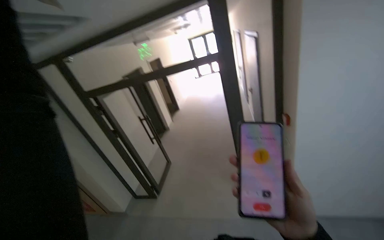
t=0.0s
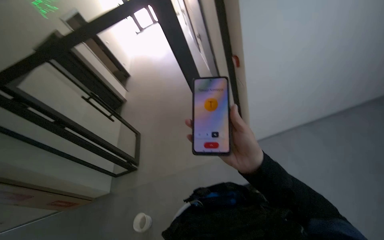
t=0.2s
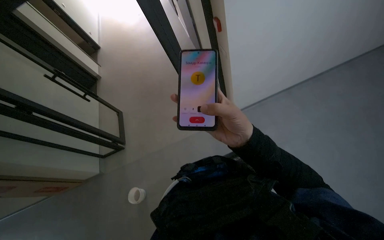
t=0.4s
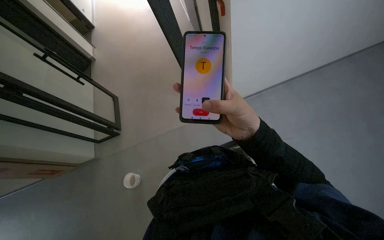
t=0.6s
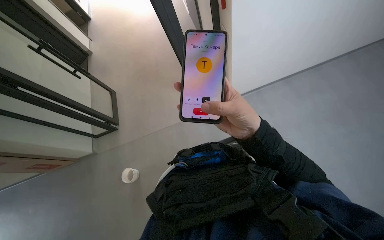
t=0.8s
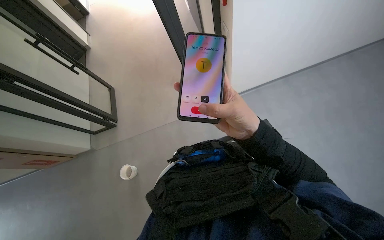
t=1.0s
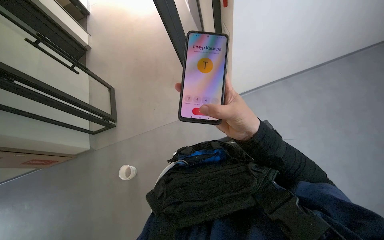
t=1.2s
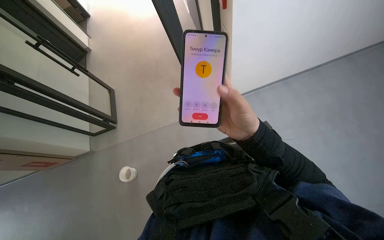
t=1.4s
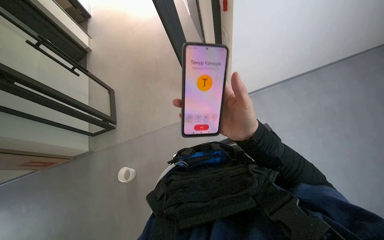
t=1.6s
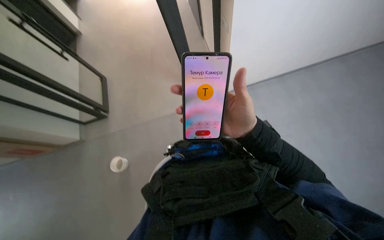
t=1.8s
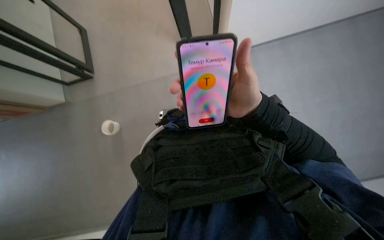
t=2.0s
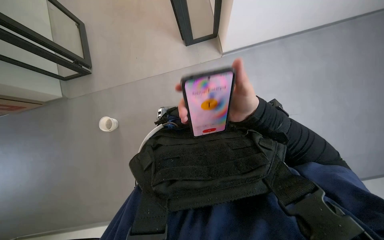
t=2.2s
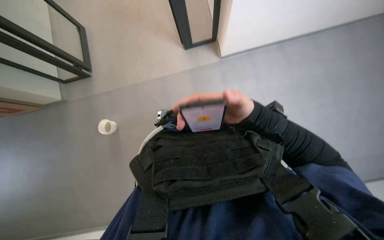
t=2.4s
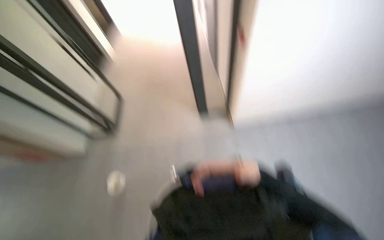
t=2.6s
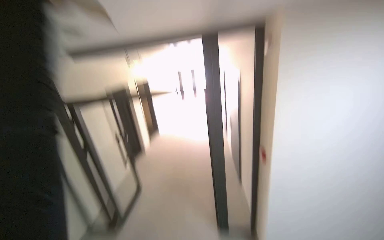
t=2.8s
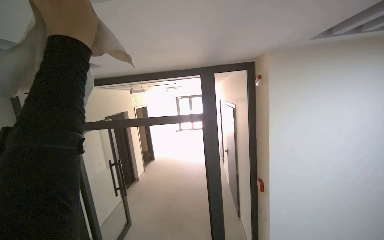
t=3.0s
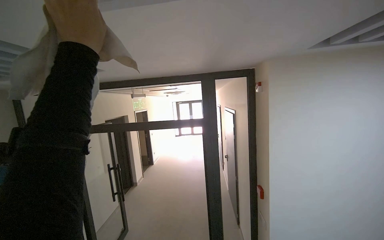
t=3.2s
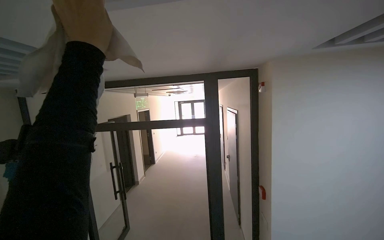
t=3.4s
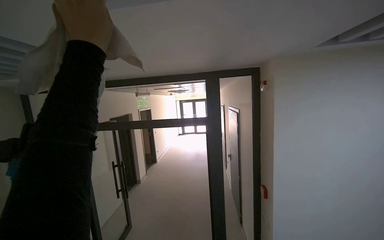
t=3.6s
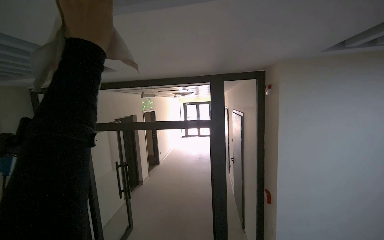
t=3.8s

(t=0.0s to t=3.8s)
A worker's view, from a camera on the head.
Job: wiping surfaces.
The whole recording: Wiping ceiling vents. The worker wipes the ceiling vents with a cloth.
t=0.0s - t=1.2s: The head rotates approximately 30 degrees to the right. The view tilts approximately 35 degrees downward.
t=2.6s - t=3.8s: The wearer looks approximately 35 degrees further upward.

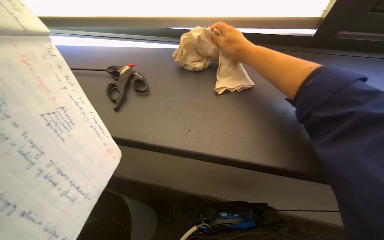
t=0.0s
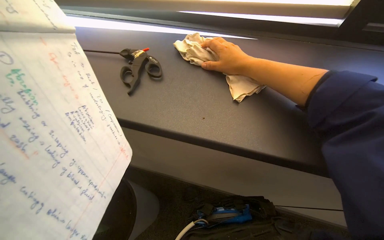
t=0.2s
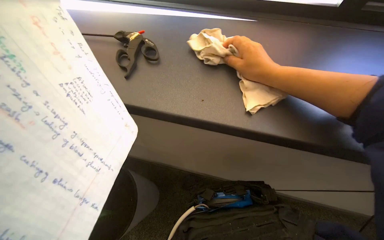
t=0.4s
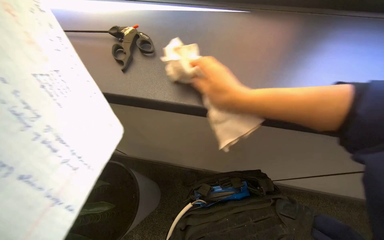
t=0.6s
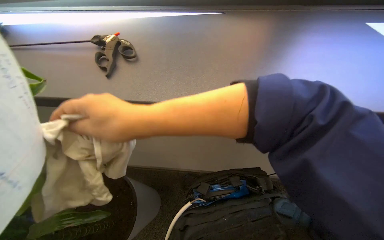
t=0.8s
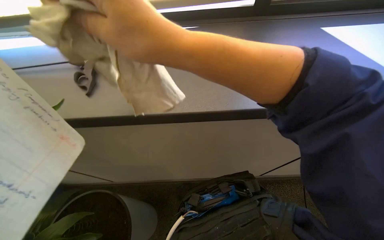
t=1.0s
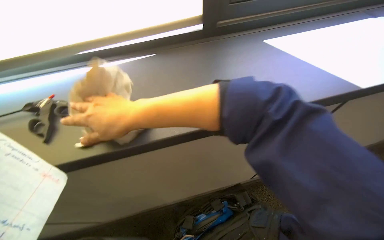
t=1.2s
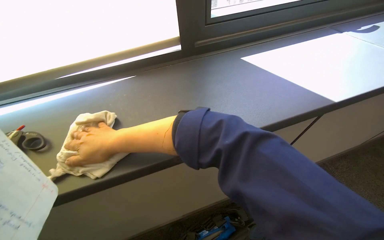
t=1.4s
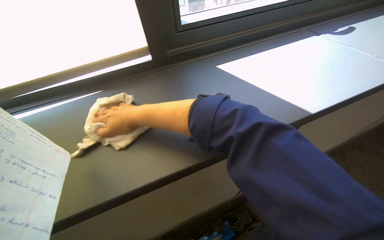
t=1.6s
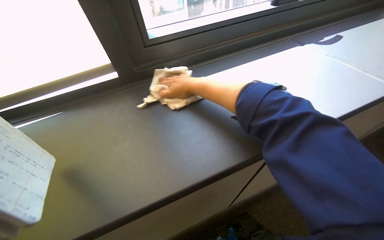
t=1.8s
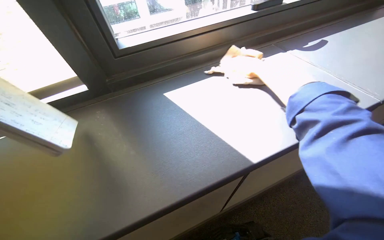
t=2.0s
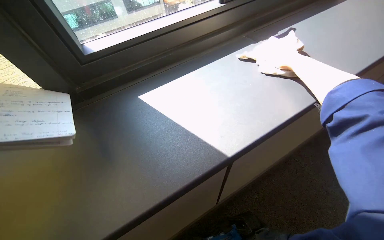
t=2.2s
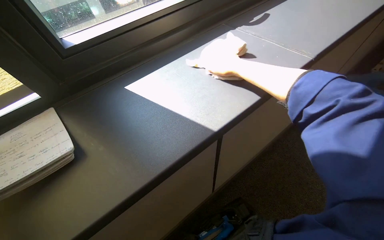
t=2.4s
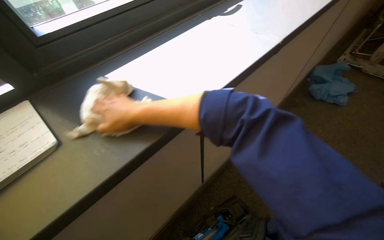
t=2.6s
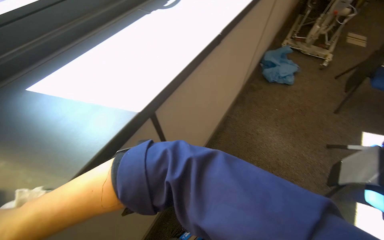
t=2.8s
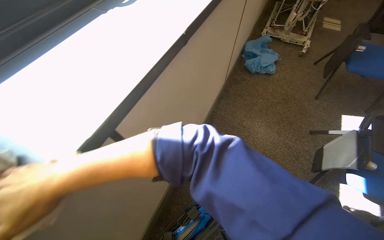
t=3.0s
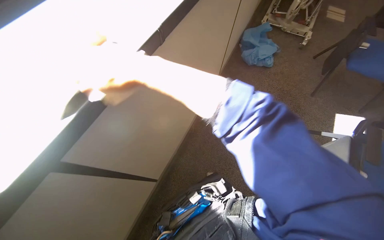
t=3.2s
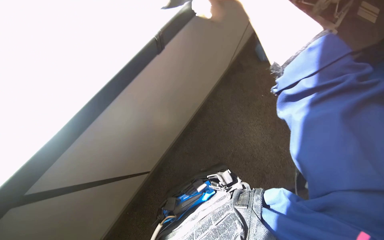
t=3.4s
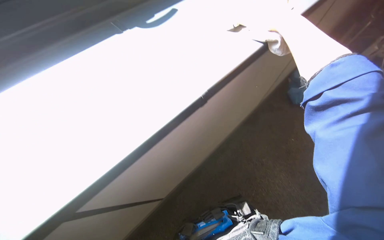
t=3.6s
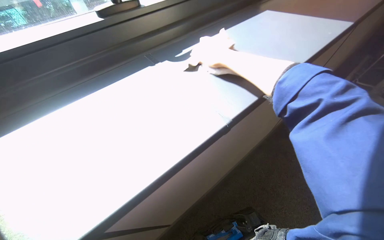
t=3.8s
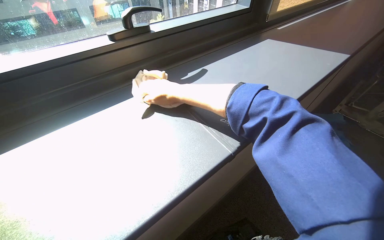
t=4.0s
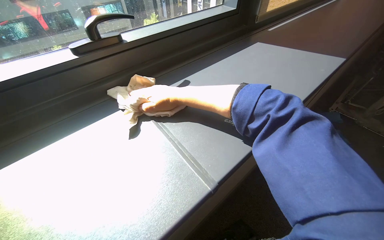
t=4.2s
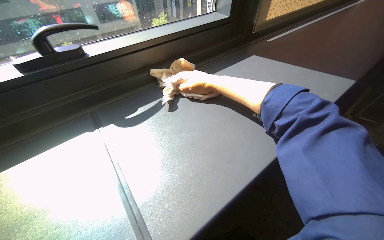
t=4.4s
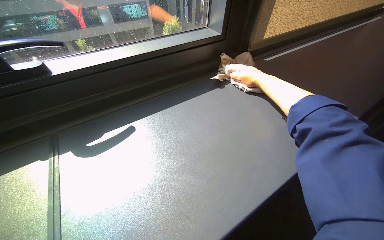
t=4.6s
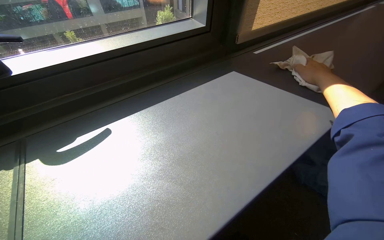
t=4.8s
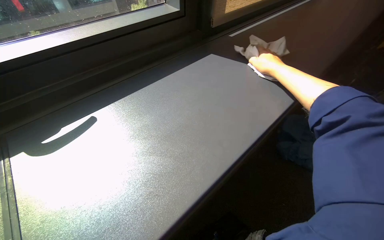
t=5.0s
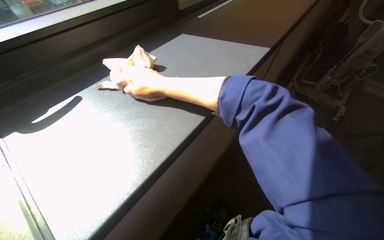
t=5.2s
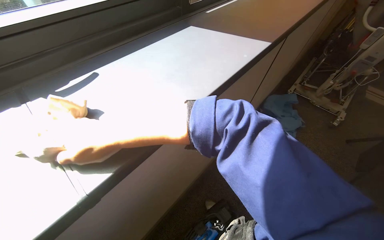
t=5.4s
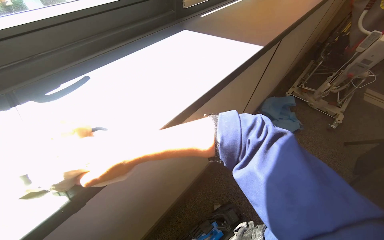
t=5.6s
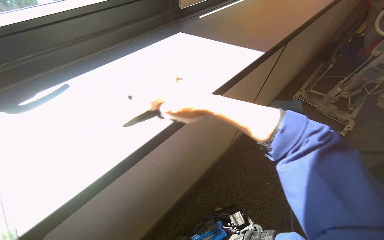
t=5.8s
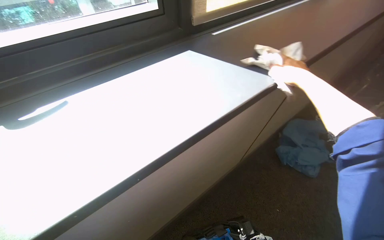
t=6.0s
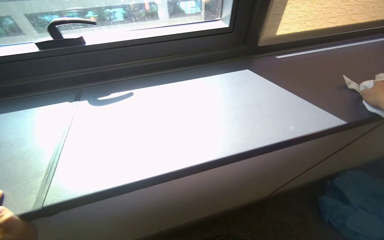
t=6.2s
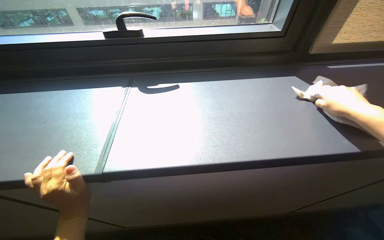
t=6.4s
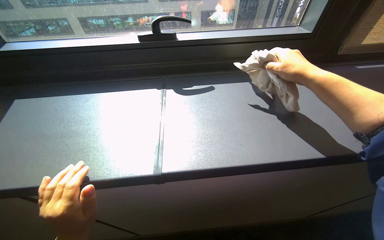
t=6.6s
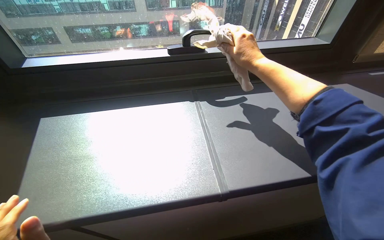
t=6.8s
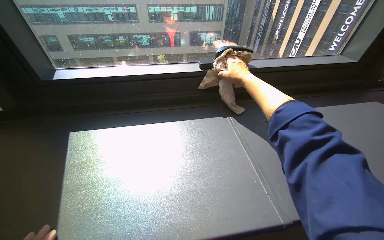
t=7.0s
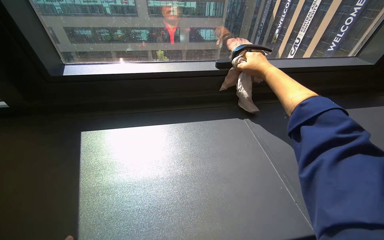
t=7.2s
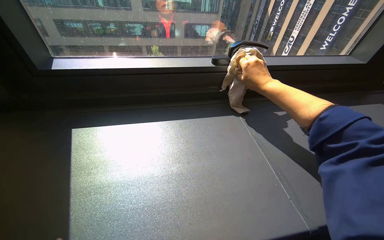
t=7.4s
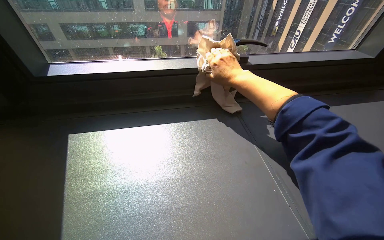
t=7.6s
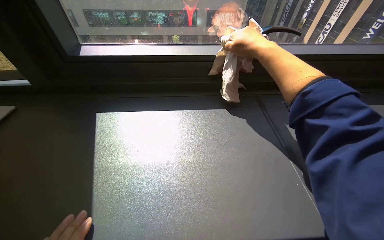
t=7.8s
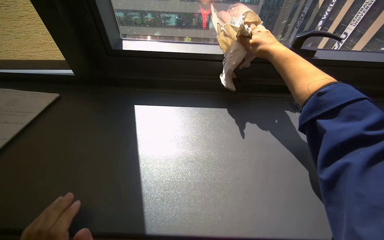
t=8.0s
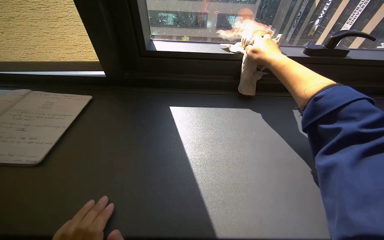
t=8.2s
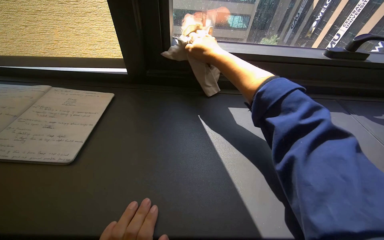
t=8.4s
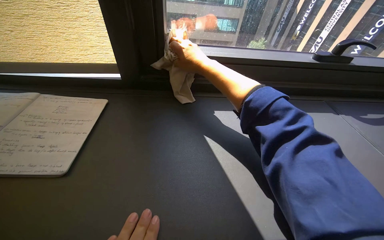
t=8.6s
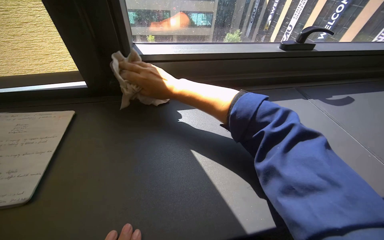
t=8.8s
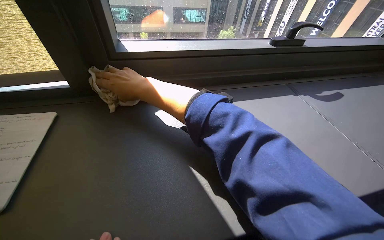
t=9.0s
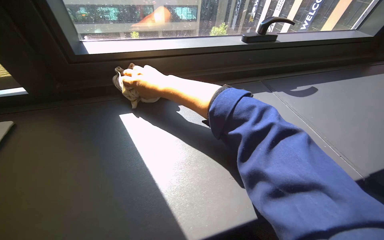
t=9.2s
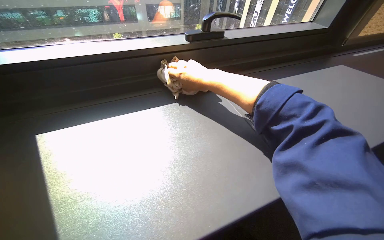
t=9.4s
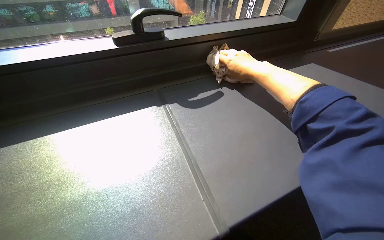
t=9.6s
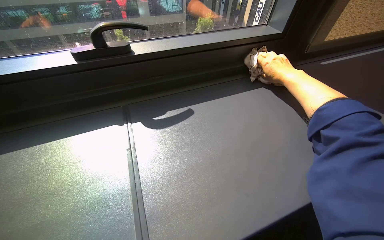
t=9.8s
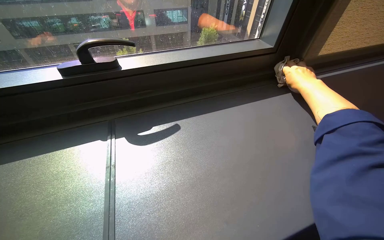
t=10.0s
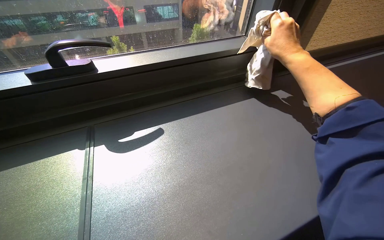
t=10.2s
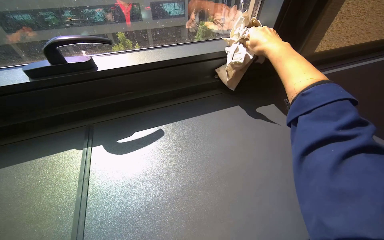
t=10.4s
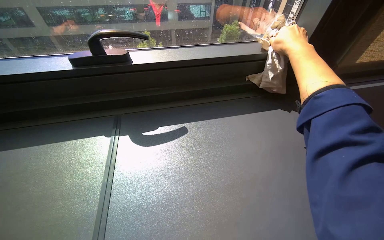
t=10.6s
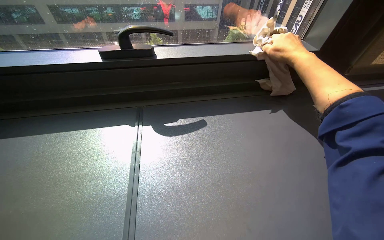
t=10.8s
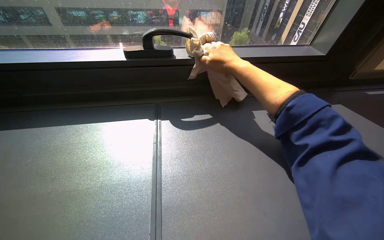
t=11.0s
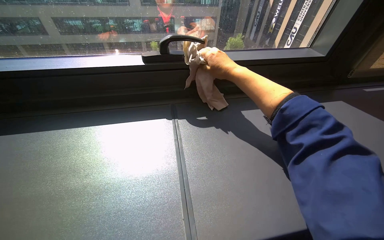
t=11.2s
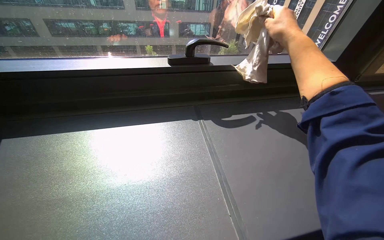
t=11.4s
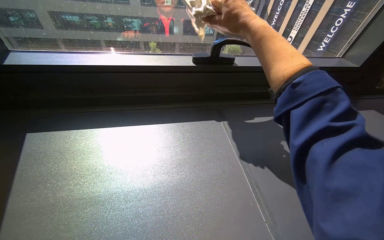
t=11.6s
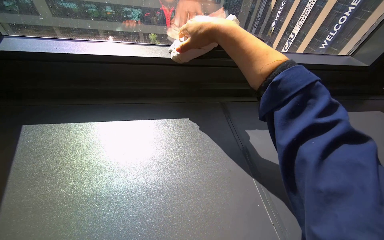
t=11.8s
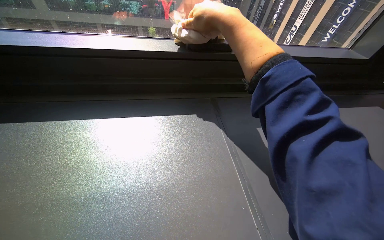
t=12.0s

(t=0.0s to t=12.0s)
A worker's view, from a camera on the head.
Job: wiping surfaces.
The whole recording: Wiping window area. The worker wipes the window sill, frame, and blind with a cloth.
t=0.0s - t=1.6s: The wearer looks approximately 35 degrees further to the right. The wearer looks some 15 degrees further downward.
t=1.6s - t=3.0s: The head turns to the right by about 35 degrees.
t=3.0s - t=4.4s: The head rotates about 30 degrees to the left. The camera pitches upward, by roughly 15 degrees.
t=7.6s - t=9.0s: The right hand shifts some 50 cm to the left.
t=9.0s - t=10.4s: The right hand is displaced to the right and up the picture by about 50 cm.

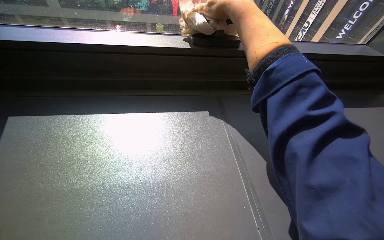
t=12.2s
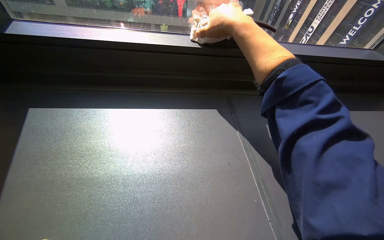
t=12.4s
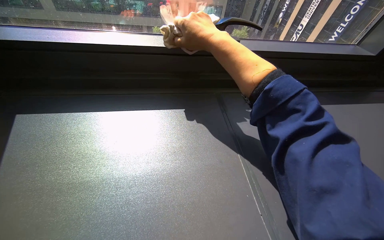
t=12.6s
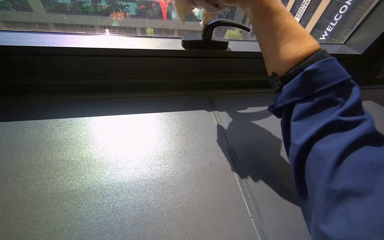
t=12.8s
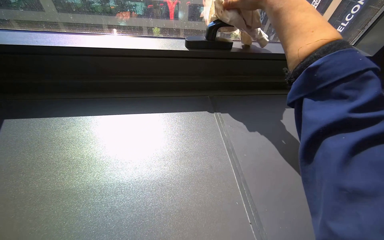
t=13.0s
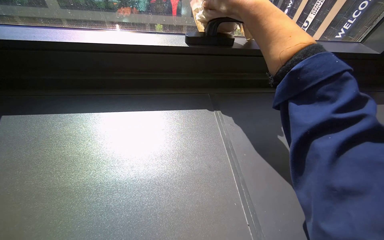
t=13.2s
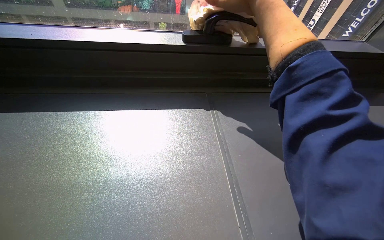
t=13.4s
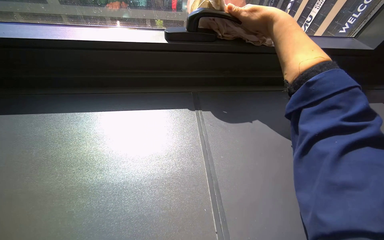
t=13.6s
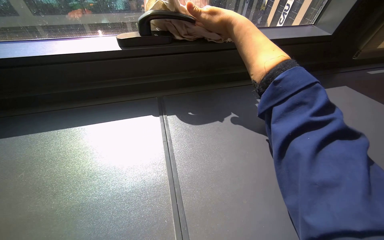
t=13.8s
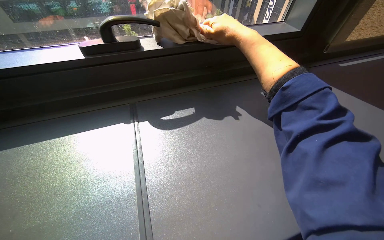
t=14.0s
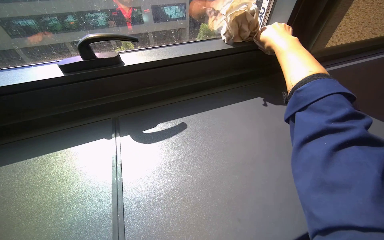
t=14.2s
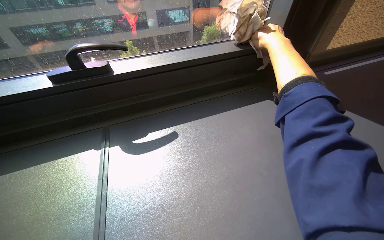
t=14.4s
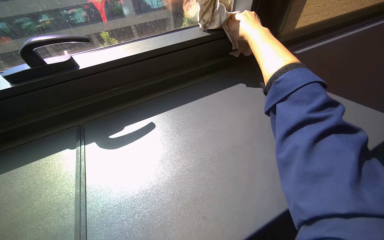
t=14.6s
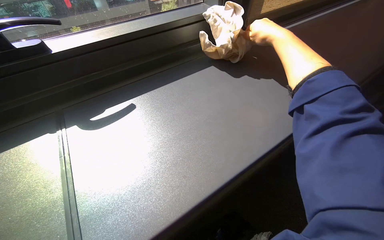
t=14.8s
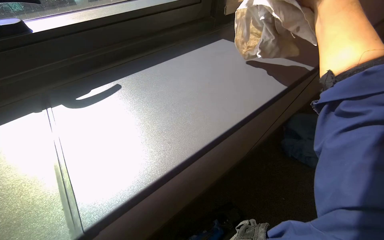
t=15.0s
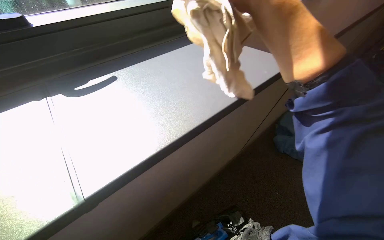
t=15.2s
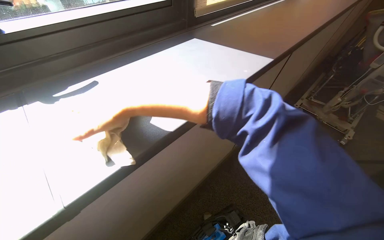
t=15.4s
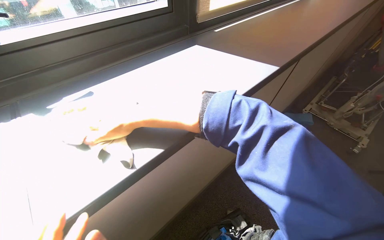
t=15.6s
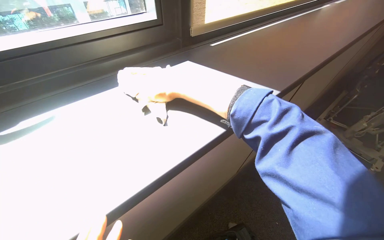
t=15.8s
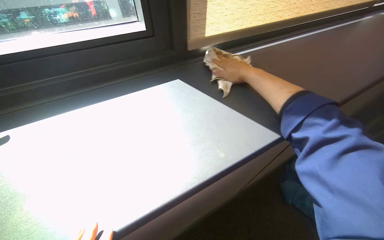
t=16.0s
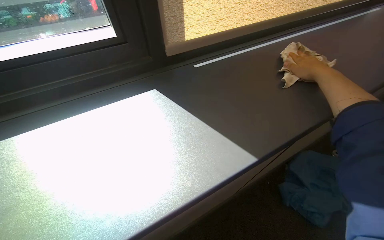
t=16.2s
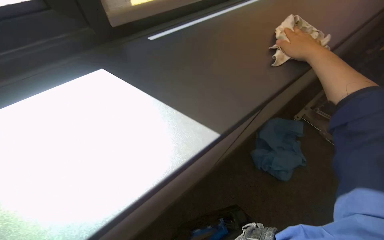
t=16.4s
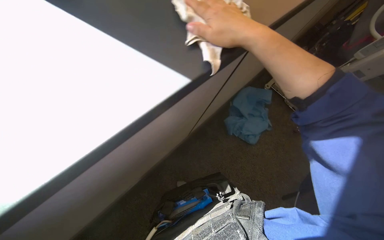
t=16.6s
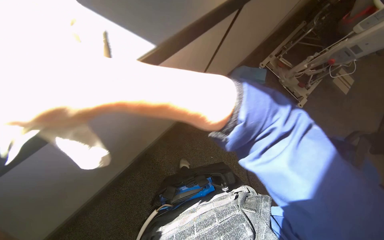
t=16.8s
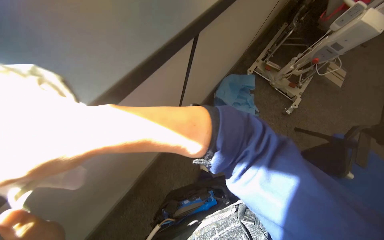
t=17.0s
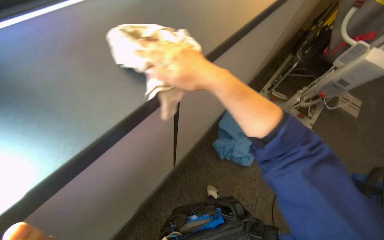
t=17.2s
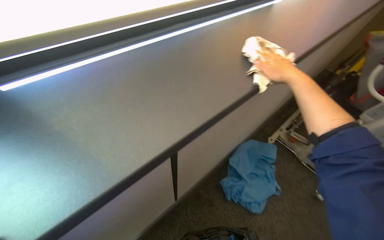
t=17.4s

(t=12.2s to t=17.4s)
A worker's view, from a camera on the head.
Job: wiping surfaces.
The whole recording: Wiping window area. The worker wipes the window sill, frame, and blind with a cloth.
t=14.0s - t=15.6s: The wearer looks roughly 20 degrees further to the right.
